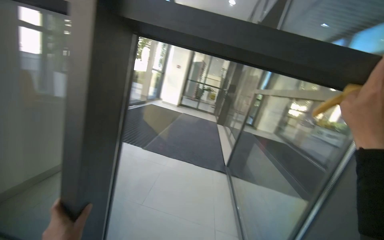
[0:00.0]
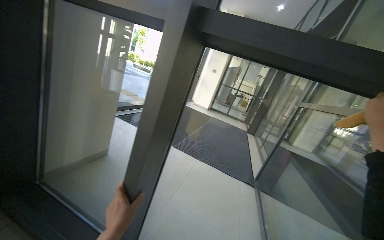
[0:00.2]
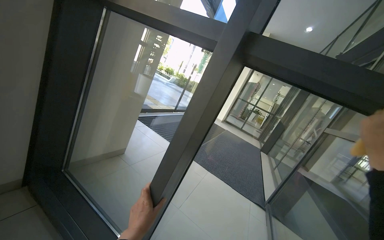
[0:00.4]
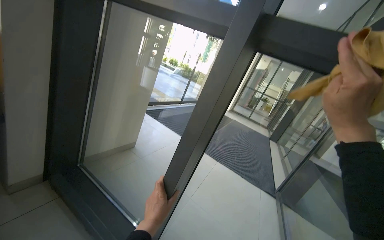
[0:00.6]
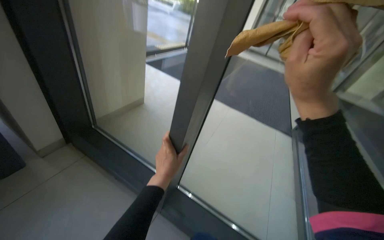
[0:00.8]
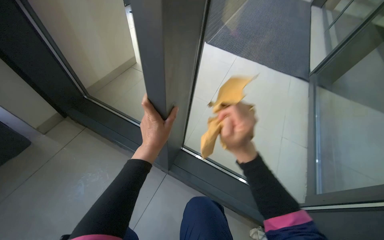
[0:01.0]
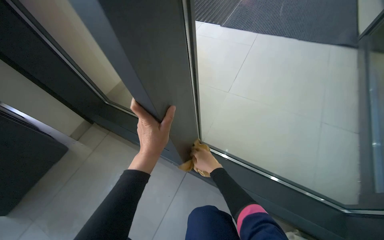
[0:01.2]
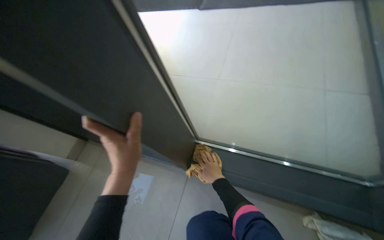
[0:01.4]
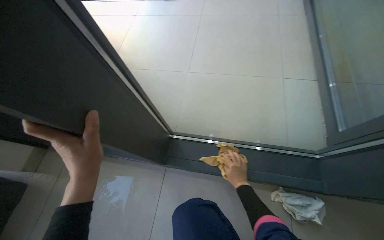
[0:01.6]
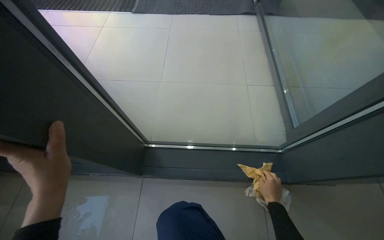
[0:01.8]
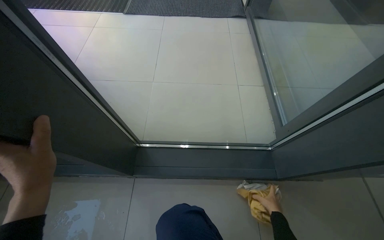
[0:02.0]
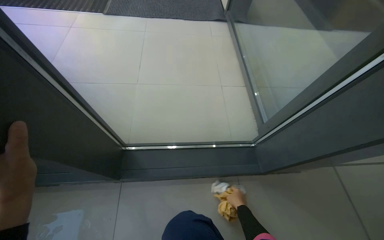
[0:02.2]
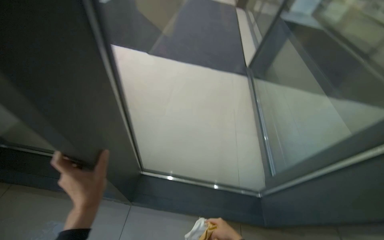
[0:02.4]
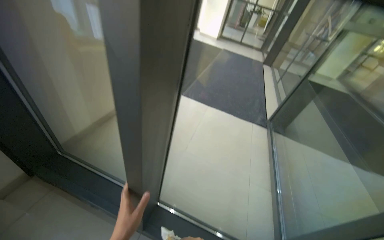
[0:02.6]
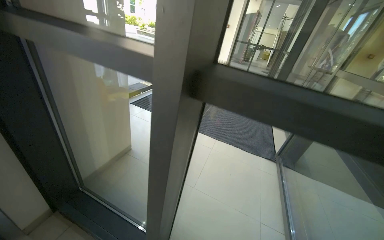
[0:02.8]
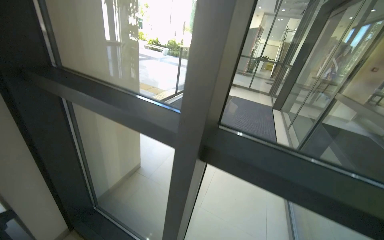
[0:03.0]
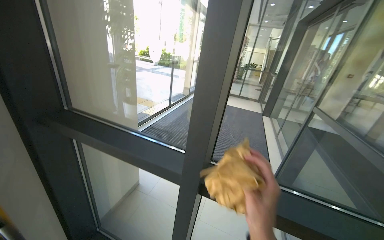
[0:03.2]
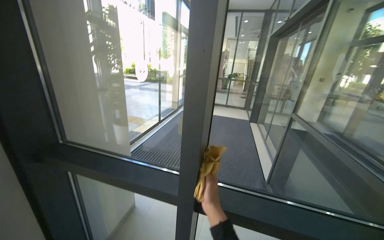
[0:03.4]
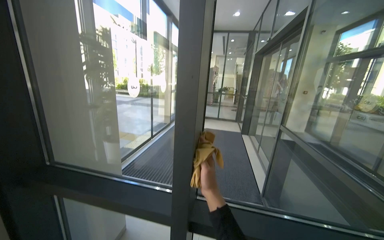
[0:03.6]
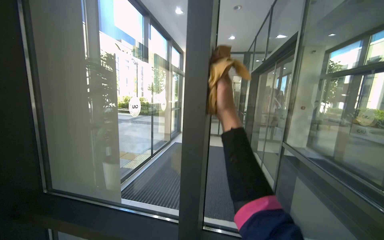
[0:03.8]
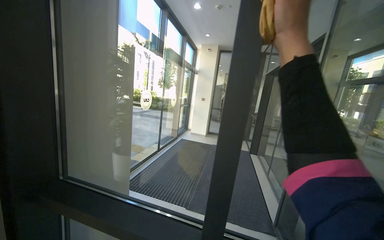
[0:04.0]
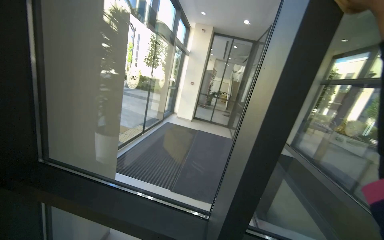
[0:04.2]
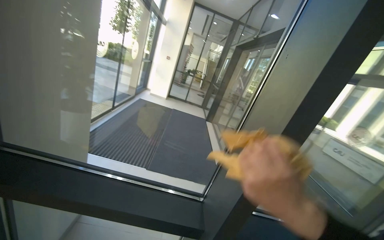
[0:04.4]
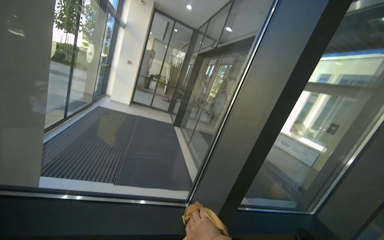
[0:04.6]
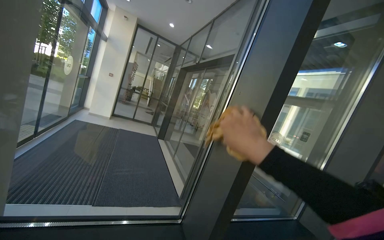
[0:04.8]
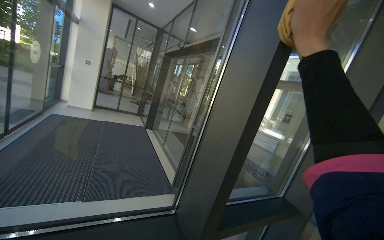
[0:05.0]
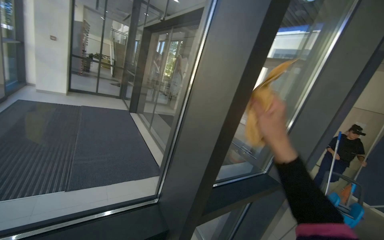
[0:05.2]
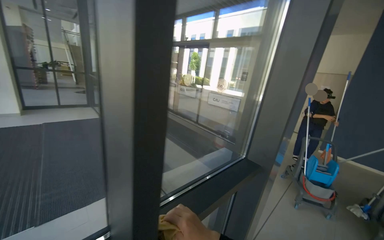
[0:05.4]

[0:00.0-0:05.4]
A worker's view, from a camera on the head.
Job: cleaning windows.
The whole recording: Wiping glass entrance doors. The worker wipes the glass panels and frames of the entrance doors with a cloth.
0:00.0 to 0:01.4: The view swings some 40 degrees to the left. The camera pitches downward, by roughly 40 degrees.
0:01.4 to 0:02.8: The head travels some 50 cm. The view pans to the right by about 15 degrees. The camera pitches upward, by about 35 degrees.
0:02.8 to 0:04.0: The camera is carried some 40 cm. The wearer looks roughly 20 degrees further upward.
0:04.0 to 0:05.4: The head turns to the right by about 55 degrees. The view tips downward by approximately 25 degrees.

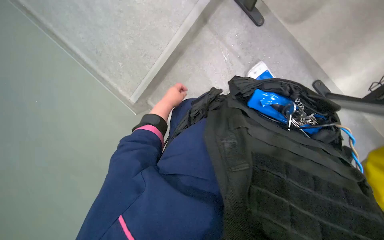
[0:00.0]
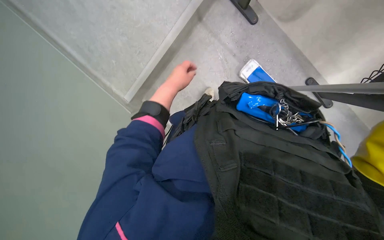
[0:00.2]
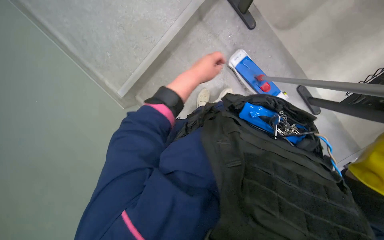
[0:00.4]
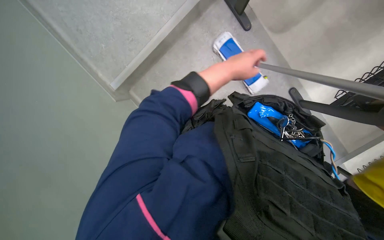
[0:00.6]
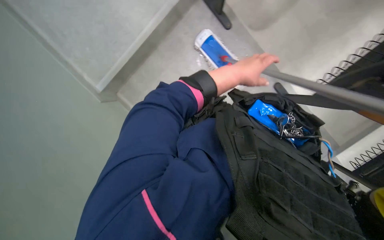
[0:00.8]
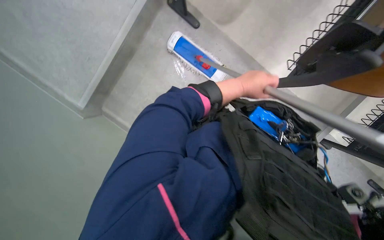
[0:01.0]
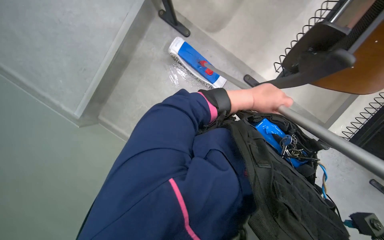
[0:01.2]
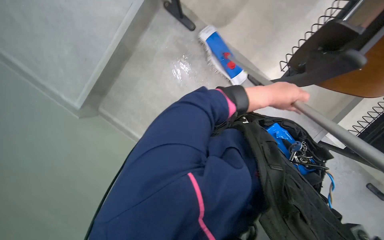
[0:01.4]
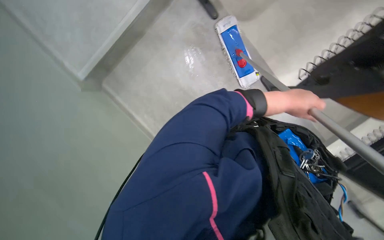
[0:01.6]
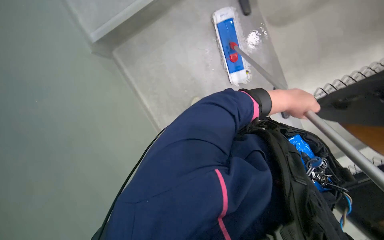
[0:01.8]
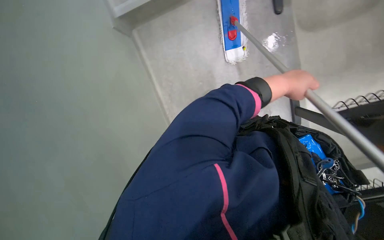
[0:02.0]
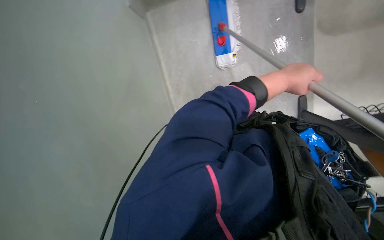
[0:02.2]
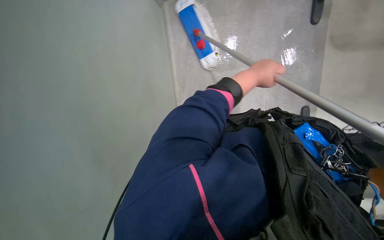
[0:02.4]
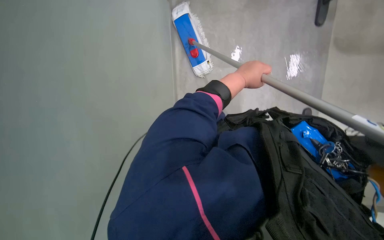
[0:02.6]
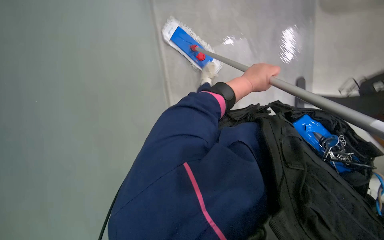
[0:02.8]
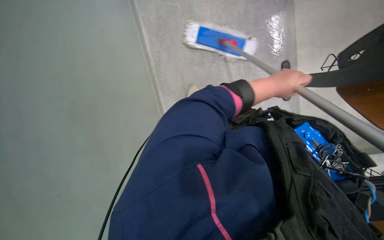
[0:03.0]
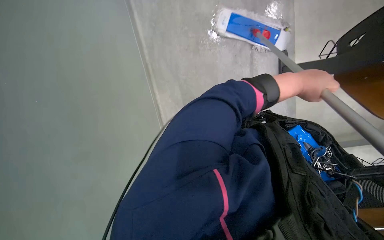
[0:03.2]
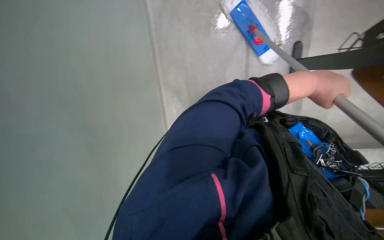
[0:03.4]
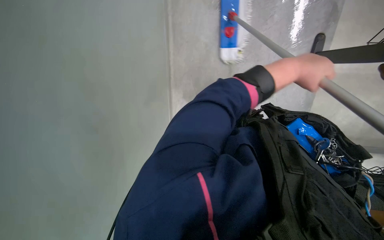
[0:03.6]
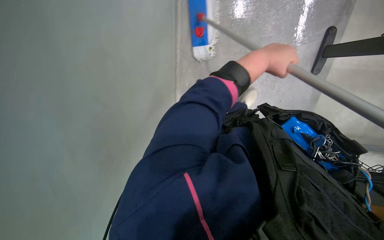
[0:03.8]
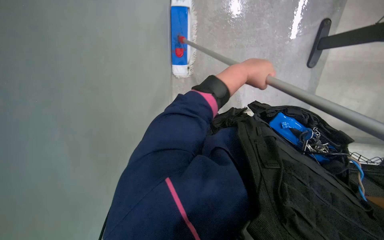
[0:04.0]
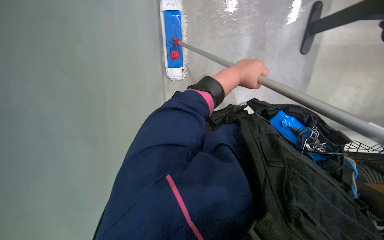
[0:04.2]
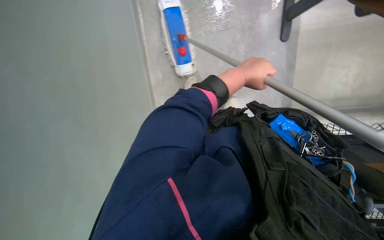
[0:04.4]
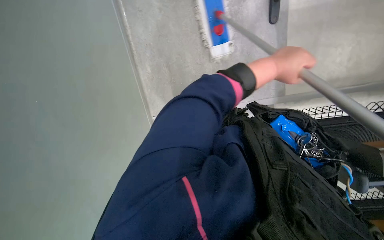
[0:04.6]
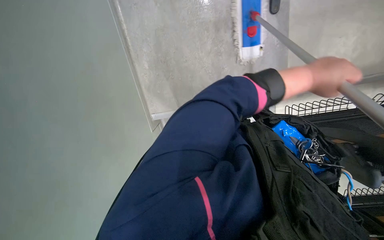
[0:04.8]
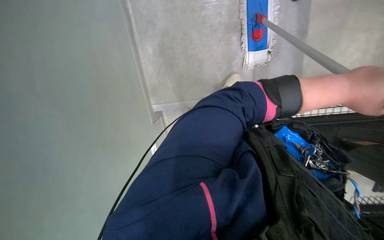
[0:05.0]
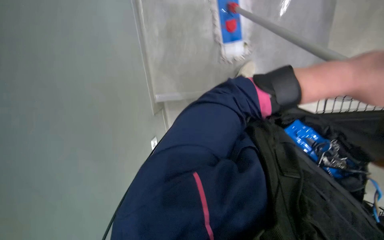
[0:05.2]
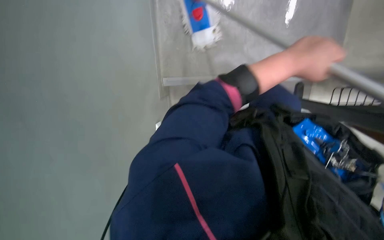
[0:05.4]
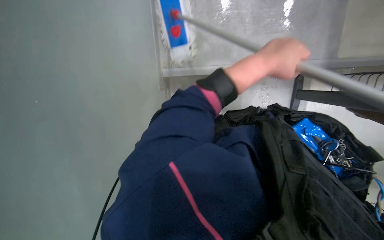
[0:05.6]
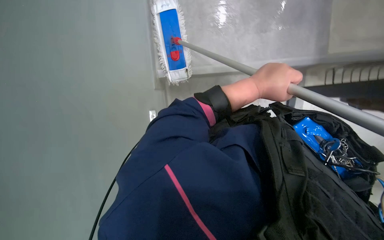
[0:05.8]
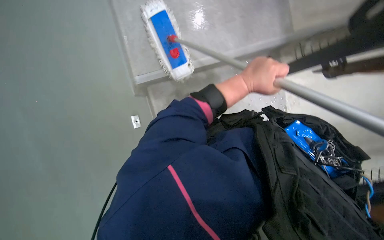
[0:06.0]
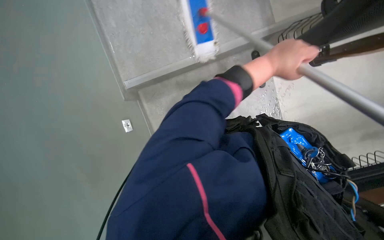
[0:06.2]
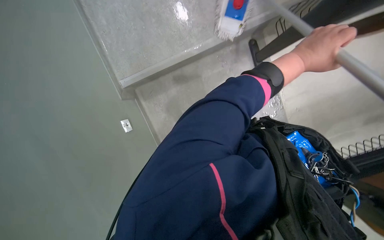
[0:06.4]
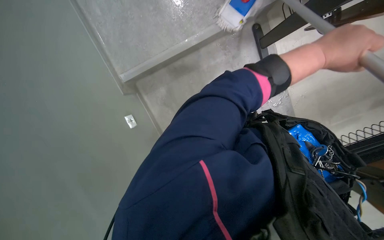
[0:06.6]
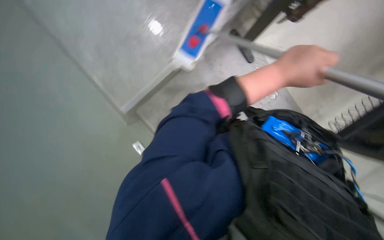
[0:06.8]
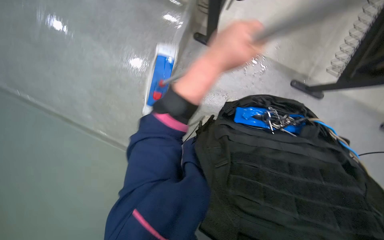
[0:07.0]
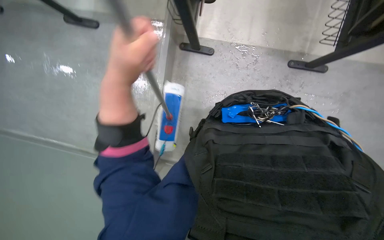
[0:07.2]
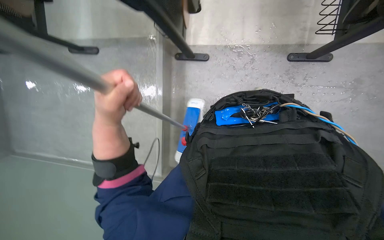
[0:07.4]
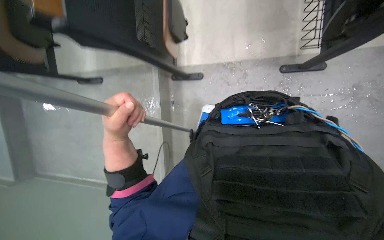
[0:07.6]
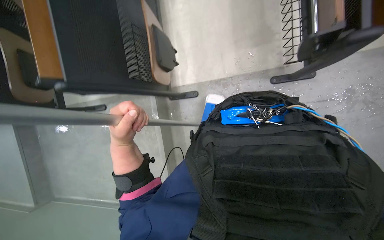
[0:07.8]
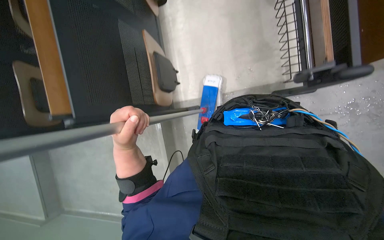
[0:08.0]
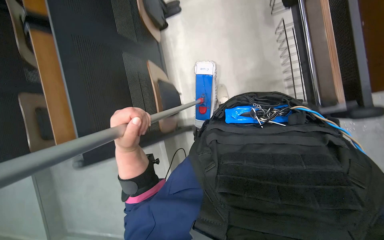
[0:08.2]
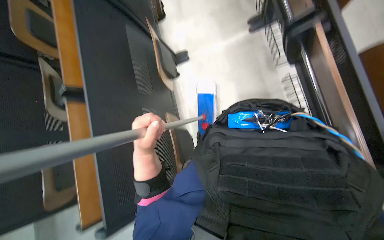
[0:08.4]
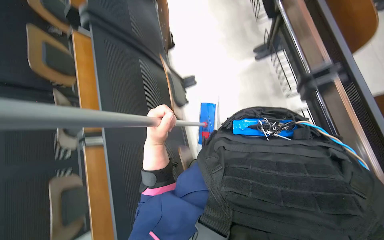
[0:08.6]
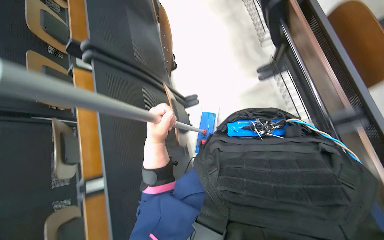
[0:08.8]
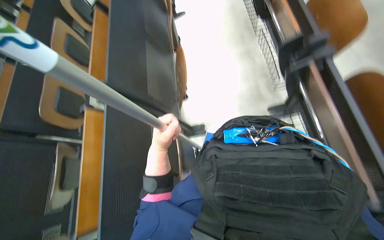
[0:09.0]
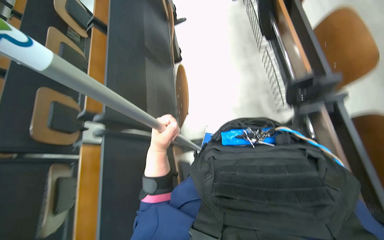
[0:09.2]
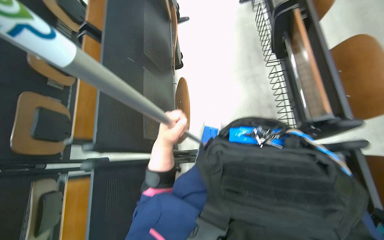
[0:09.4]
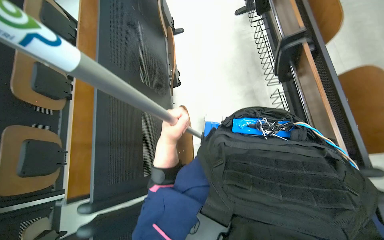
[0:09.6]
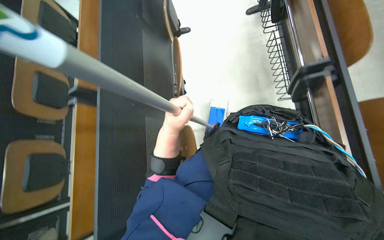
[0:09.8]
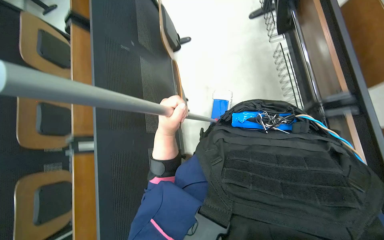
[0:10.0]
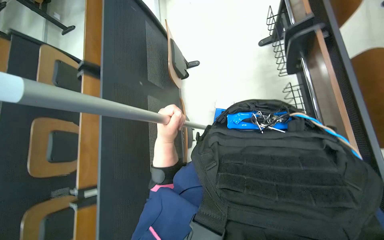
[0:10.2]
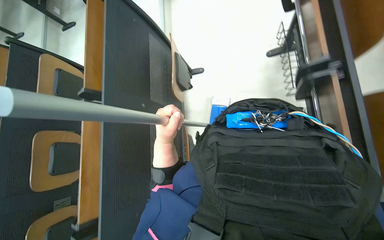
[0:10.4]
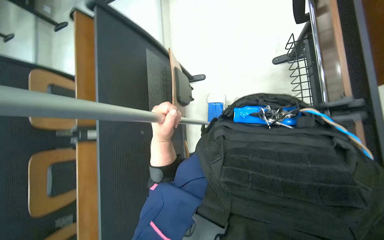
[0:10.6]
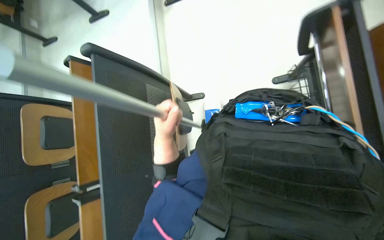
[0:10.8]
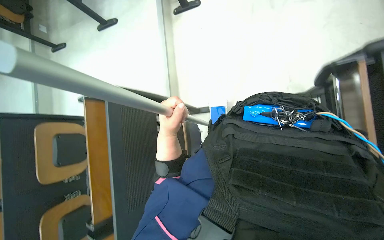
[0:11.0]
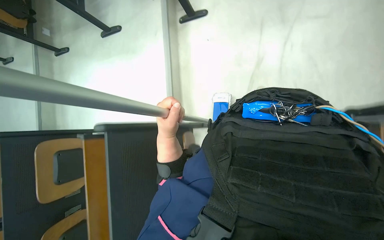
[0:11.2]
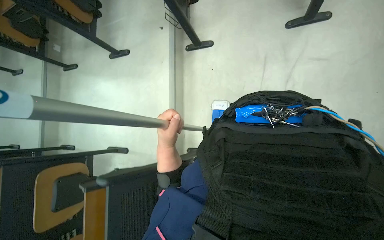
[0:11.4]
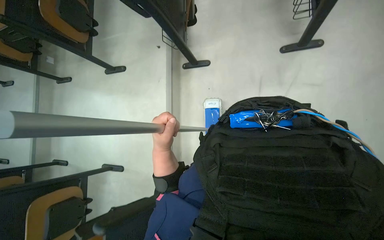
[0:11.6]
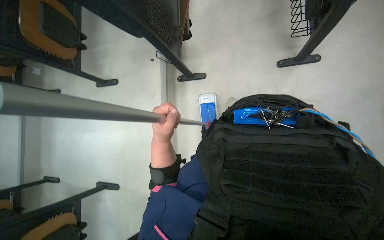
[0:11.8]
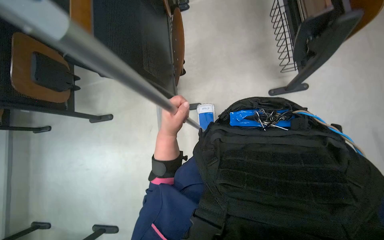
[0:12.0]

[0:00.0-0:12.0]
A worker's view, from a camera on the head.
Job: mopping floor.
The whole recording: Scrubbing floor with mop. The worker scrubs the floor using the mop with a brush head.
0:00.0 to 0:01.6: The view pans to the right by approximately 15 degrees. The left hand heads to the right, covering roughly 40 cm.
0:03.0 to 0:04.4: The left hand moves roughly 10 cm to the right and comes back.
0:04.4 to 0:06.0: The left hand travels to the right and back again, about 15 cm each way.
0:06.0 to 0:07.6: The camera is aimed about 20 degrees further to the left. The scene turns some 65 degrees counterclockwise in the picture.
0:07.6 to 0:09.0: The view tips upward by approximately 15 degrees.

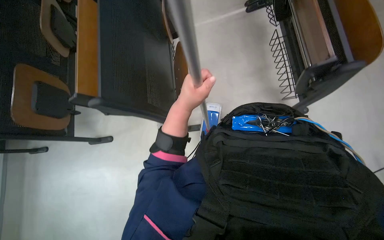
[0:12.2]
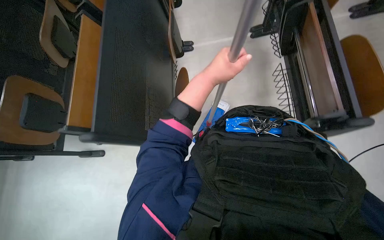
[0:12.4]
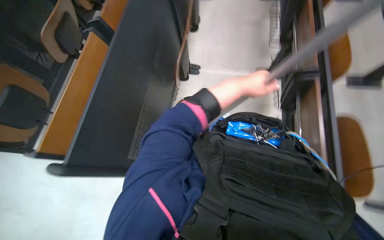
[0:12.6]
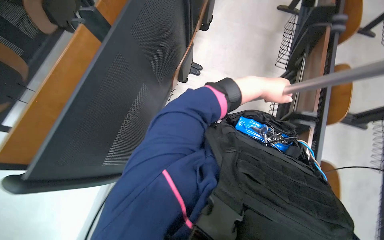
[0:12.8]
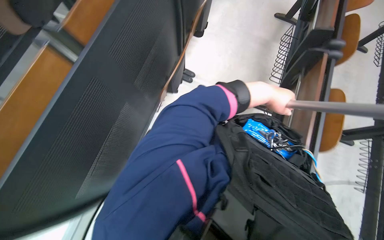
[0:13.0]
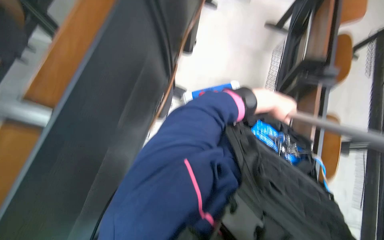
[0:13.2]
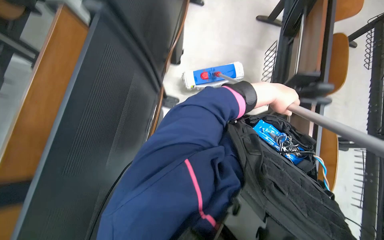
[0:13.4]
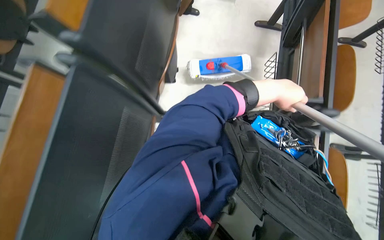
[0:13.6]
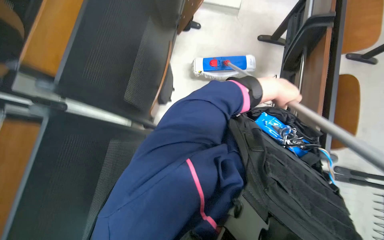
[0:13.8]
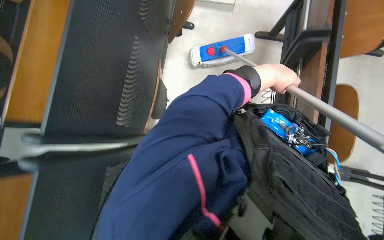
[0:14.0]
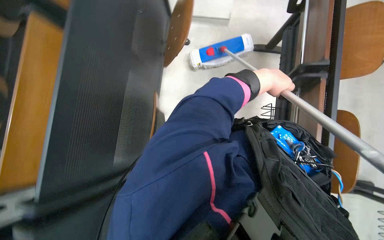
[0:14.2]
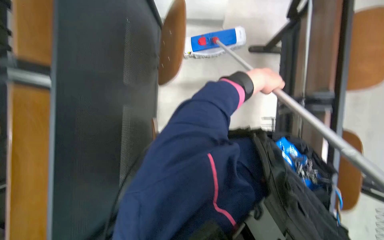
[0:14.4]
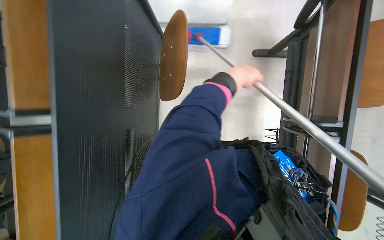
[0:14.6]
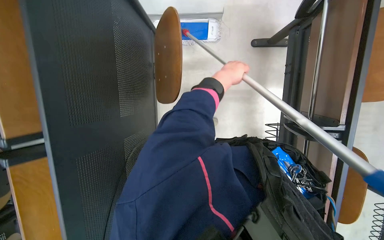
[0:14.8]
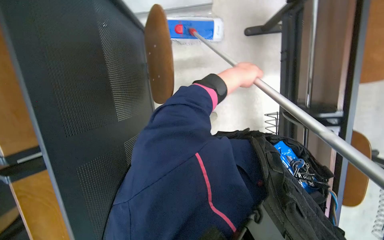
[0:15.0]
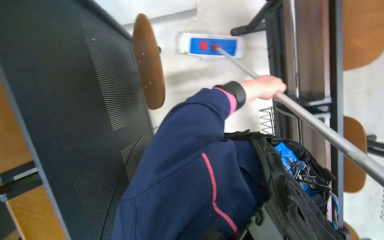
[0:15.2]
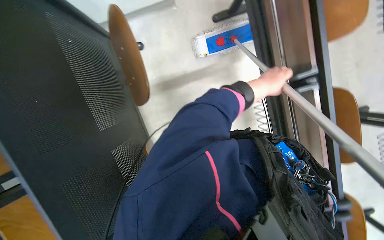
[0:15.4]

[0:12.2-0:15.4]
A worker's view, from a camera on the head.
Job: mopping floor.
The whole recording: Scrubbing floor with mop. The worker scrubs the floor using the mop with a brush head.
0:12.2 to 0:13.8: The view tilts approximately 15 degrees upward.
0:13.8 to 0:15.4: The left hand travels to the left and back again, roughly 15 cm each way.
